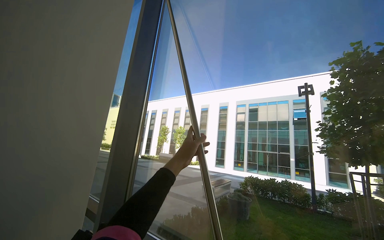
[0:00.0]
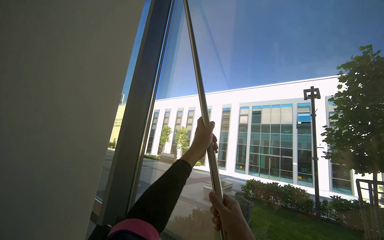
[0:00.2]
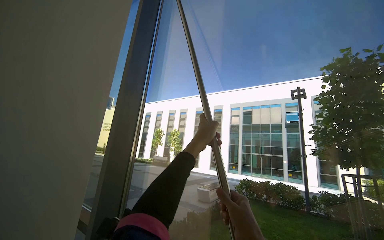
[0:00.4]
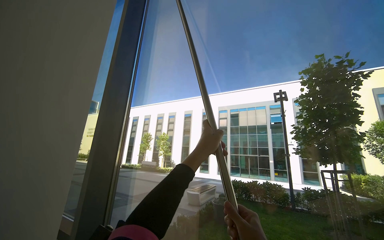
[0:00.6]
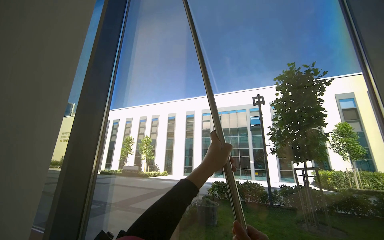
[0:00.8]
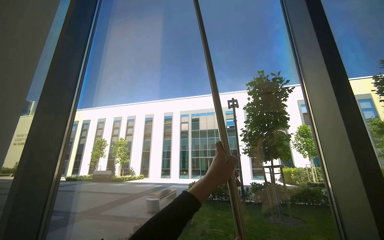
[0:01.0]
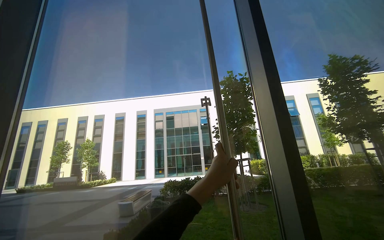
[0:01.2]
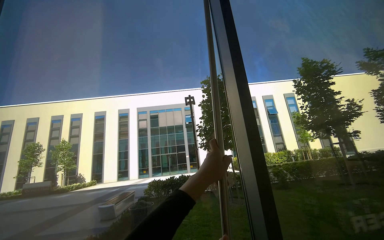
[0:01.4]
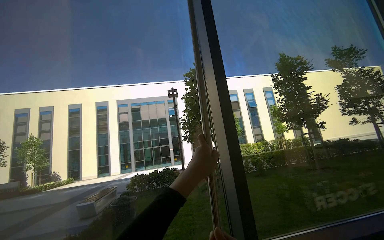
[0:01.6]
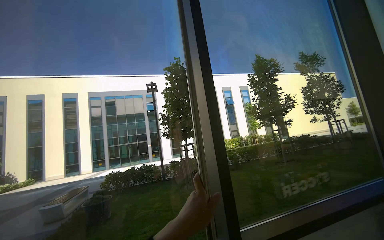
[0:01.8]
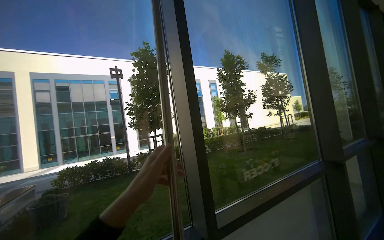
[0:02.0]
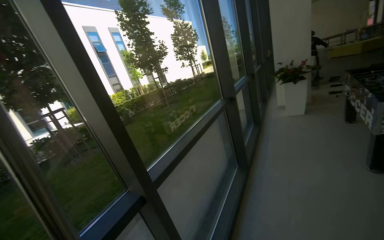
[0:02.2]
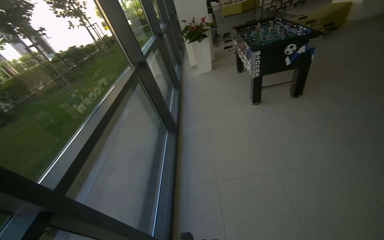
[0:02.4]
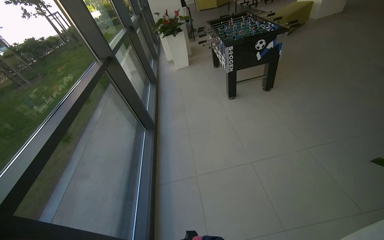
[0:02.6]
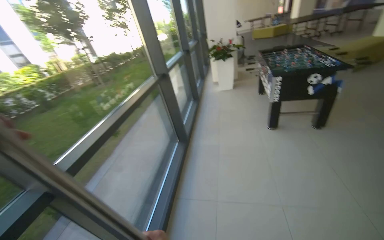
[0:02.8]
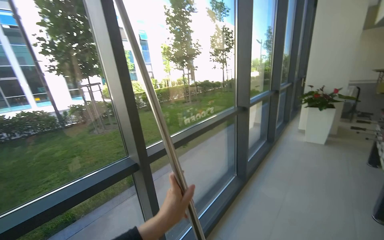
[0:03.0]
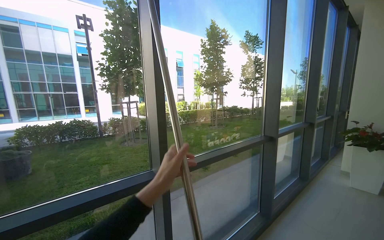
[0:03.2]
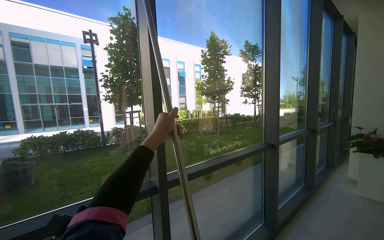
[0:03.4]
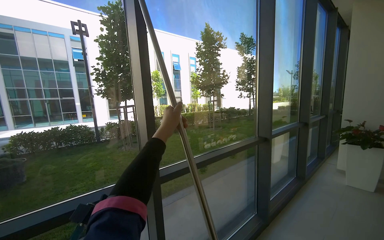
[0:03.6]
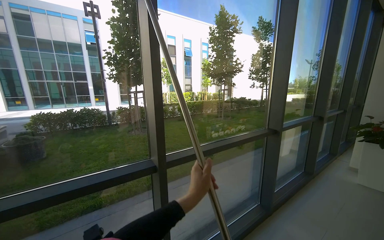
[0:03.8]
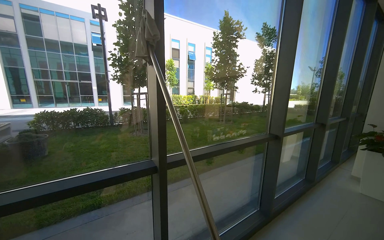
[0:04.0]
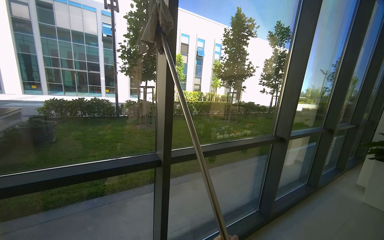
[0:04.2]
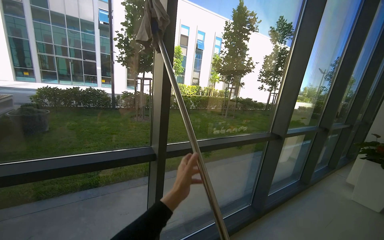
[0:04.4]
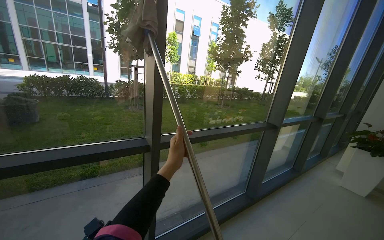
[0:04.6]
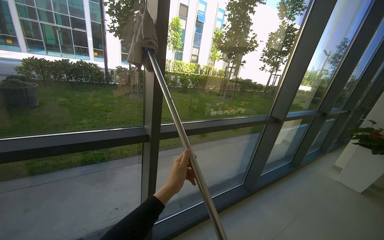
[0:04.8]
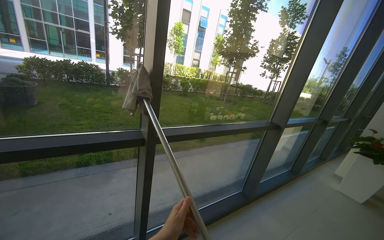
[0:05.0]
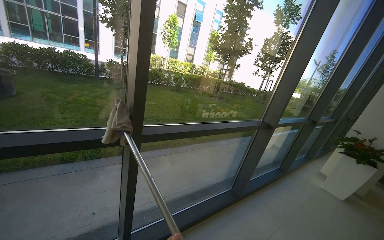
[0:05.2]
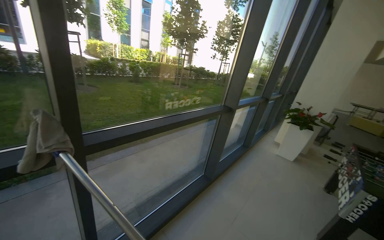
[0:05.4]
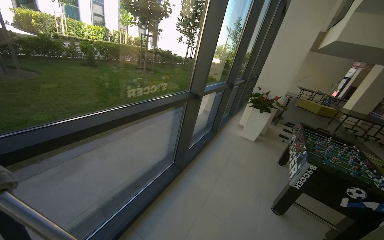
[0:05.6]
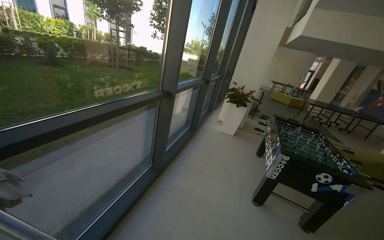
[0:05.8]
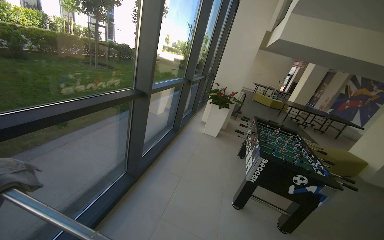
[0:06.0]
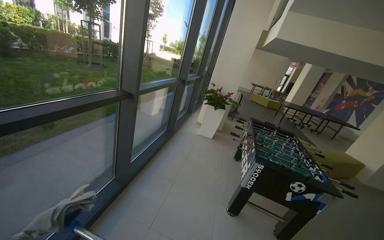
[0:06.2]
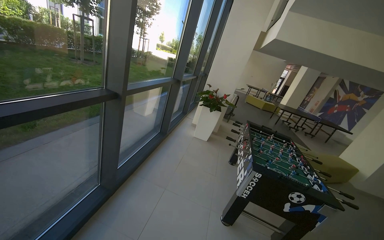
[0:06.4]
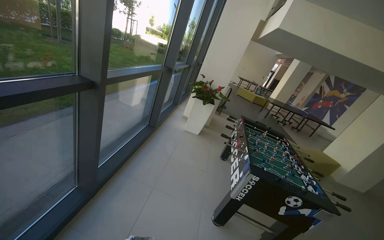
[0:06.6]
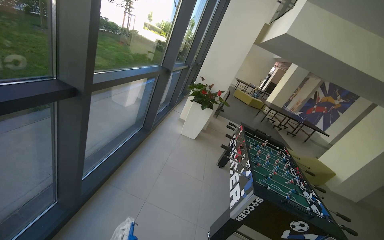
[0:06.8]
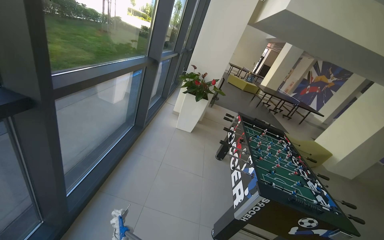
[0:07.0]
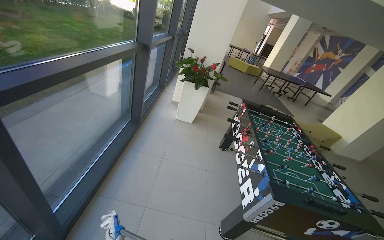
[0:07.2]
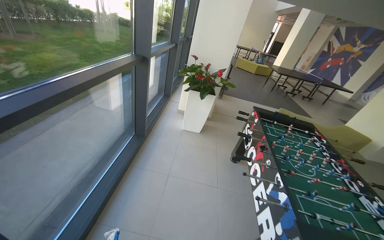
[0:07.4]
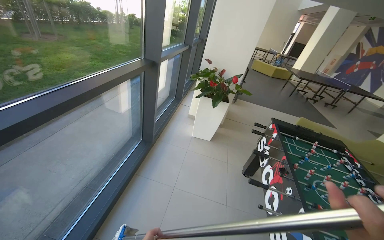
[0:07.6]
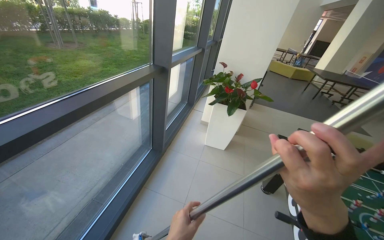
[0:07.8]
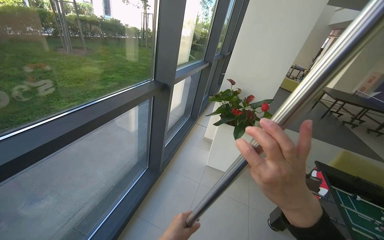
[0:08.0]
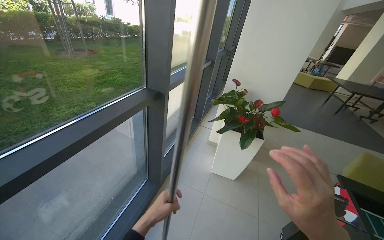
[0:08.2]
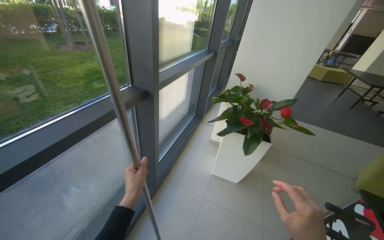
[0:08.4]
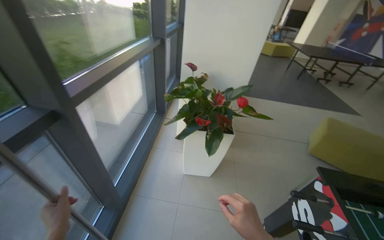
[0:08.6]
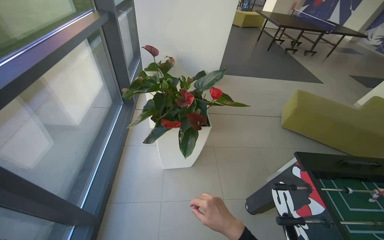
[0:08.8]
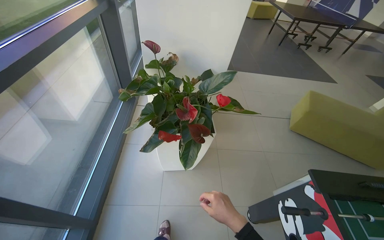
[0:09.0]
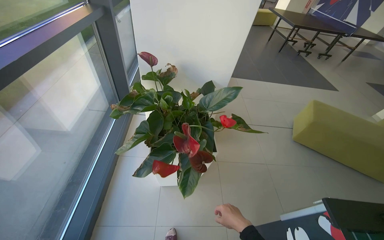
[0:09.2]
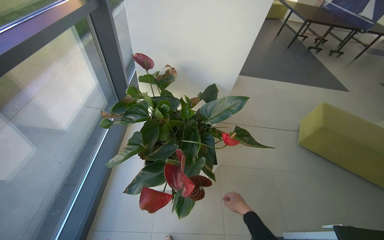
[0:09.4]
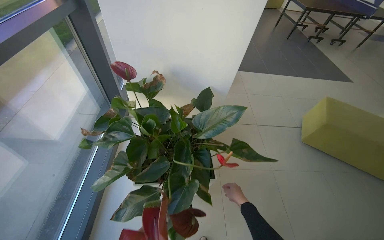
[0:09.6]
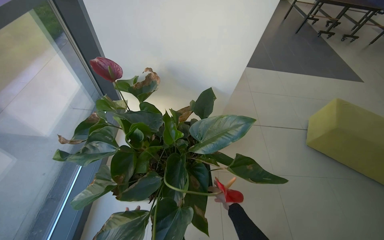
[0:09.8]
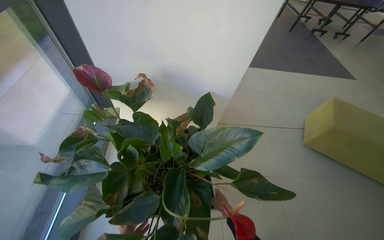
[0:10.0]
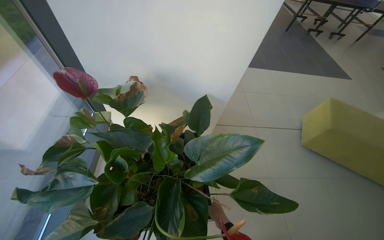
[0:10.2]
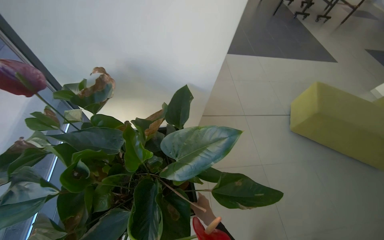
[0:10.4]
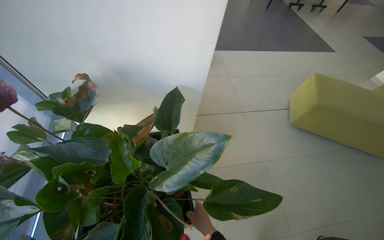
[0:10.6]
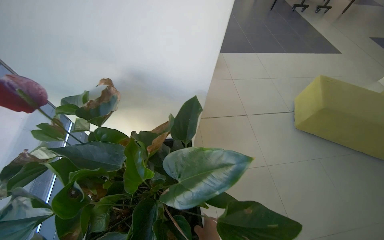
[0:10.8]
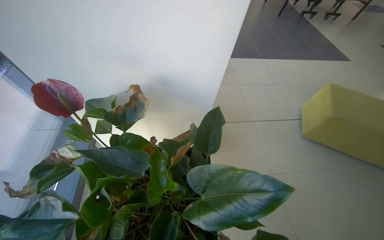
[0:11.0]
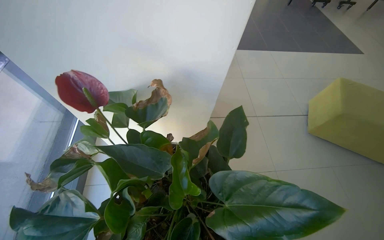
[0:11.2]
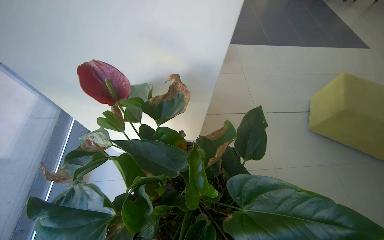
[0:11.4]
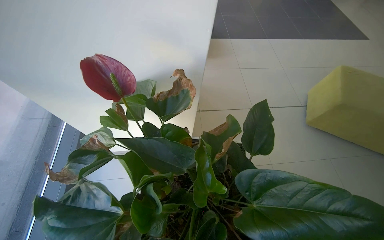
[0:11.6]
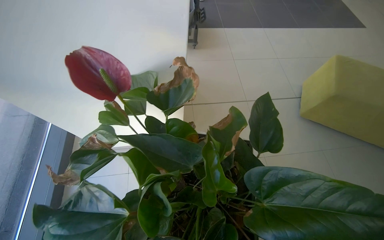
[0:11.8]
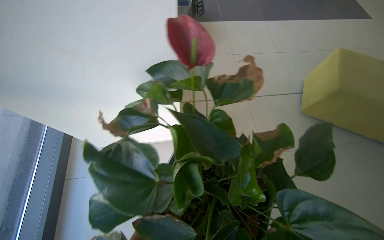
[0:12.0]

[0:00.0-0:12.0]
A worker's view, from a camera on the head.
Job: cleaning windows.
The whole recording: Wiping large windows. The worker wipes the large windows with a long-handled tool.
0:00.0 to 0:01.6: The view pans to the right by roughly 45 degrees.
0:01.6 to 0:03.0: The view pans to the right by roughly 45 degrees. The camera pitches downward, by some 20 degrees.
0:03.0 to 0:04.4: The head rotates about 20 degrees to the left.
0:04.4 to 0:06.0: The camera is carried about 50 cm. The view swings roughly 40 degrees to the right. The wearer looks approximately 20 degrees further downward.
0:06.0 to 0:07.6: The head travels approximately 1.5 m. The wearer looks about 15 degrees further downward.
0:07.6 to 0:09.0: The head travels roughly 1.5 m. The wearer looks about 15 degrees further downward.
0:09.0 to 0:10.4: The camera travels about 60 cm.
0:10.4 to 0:12.0: The head rotates some 20 degrees to the left.

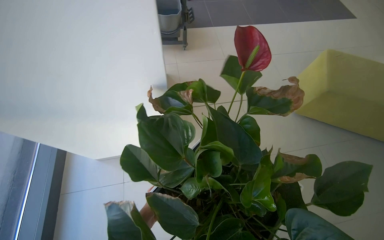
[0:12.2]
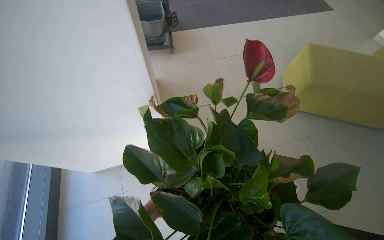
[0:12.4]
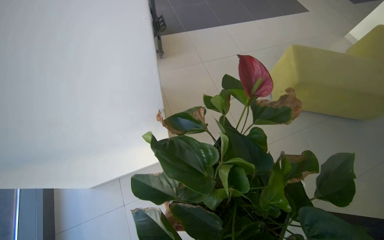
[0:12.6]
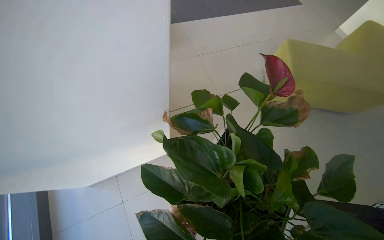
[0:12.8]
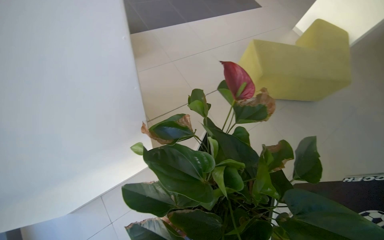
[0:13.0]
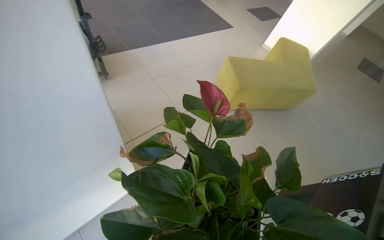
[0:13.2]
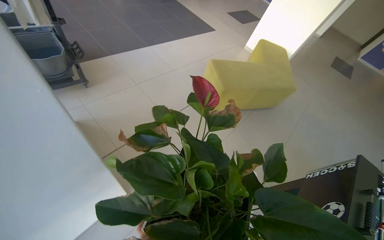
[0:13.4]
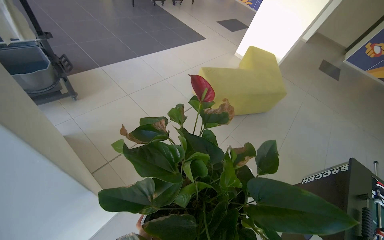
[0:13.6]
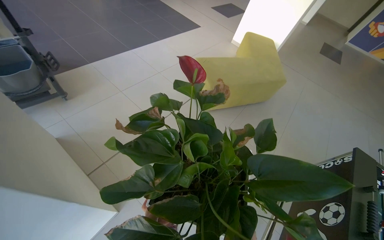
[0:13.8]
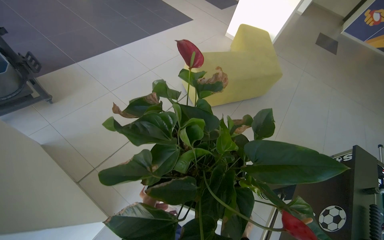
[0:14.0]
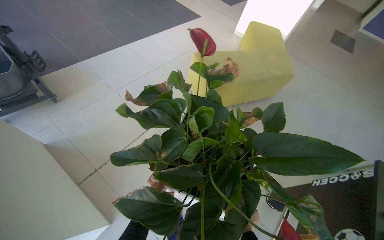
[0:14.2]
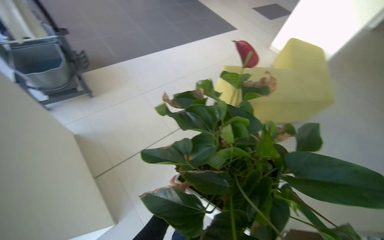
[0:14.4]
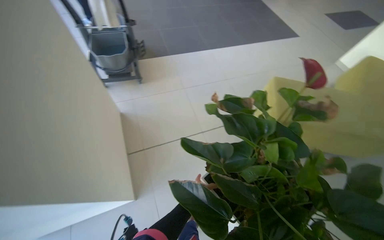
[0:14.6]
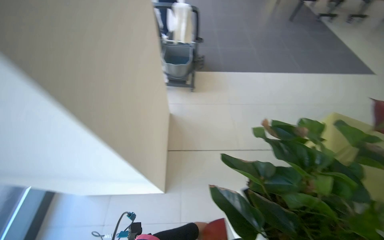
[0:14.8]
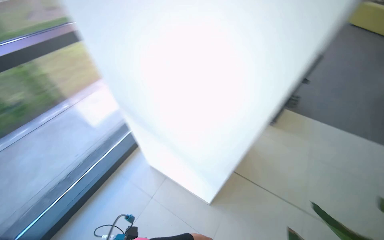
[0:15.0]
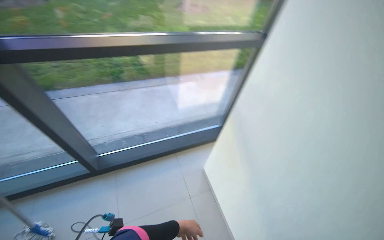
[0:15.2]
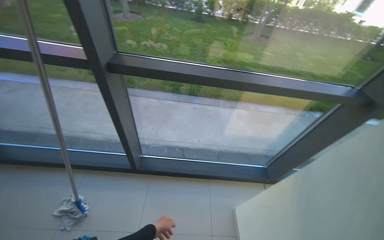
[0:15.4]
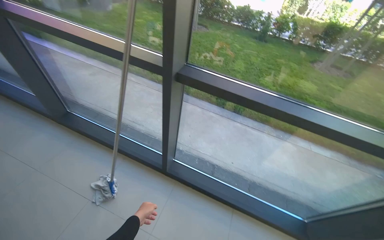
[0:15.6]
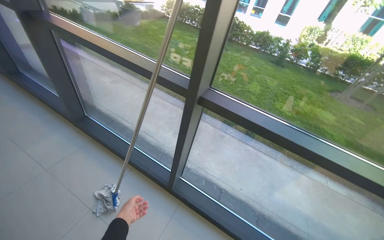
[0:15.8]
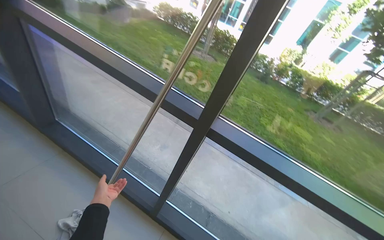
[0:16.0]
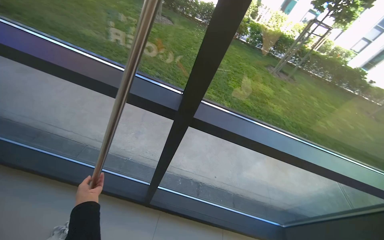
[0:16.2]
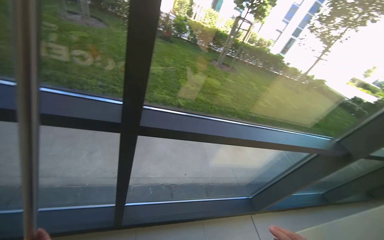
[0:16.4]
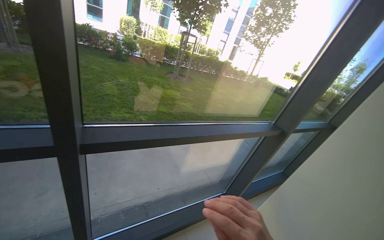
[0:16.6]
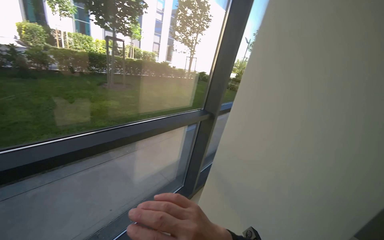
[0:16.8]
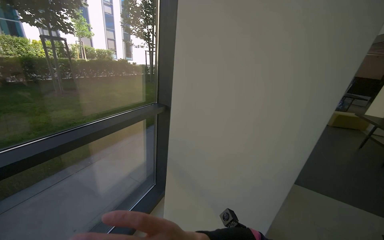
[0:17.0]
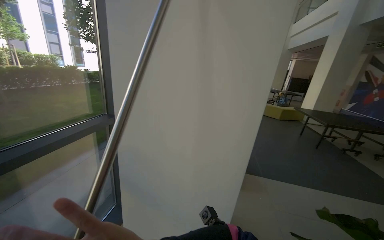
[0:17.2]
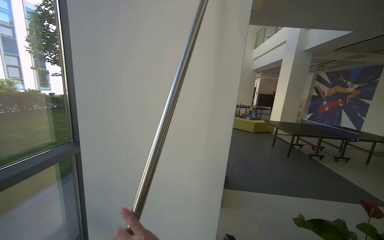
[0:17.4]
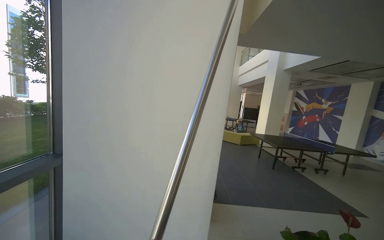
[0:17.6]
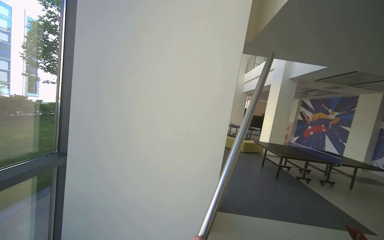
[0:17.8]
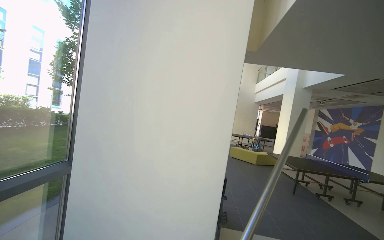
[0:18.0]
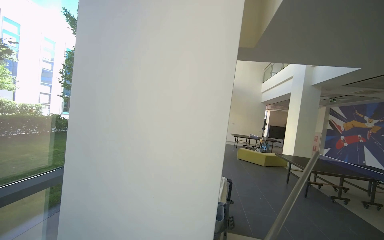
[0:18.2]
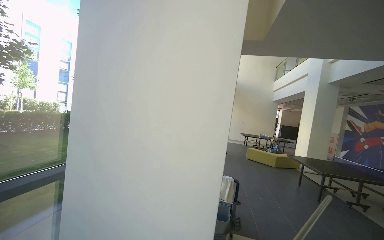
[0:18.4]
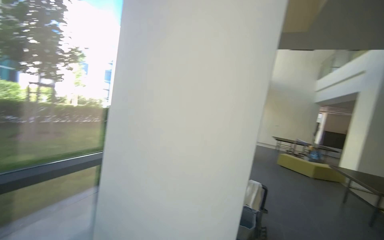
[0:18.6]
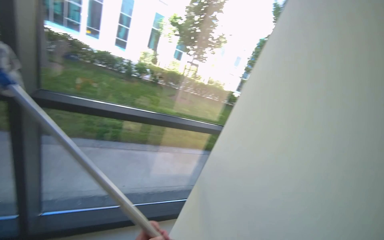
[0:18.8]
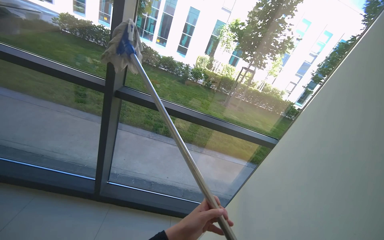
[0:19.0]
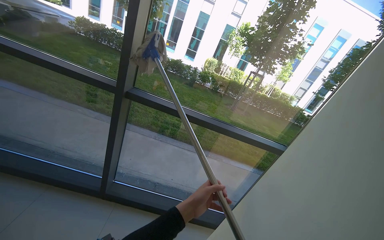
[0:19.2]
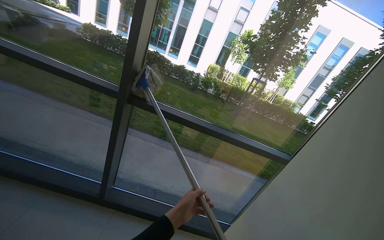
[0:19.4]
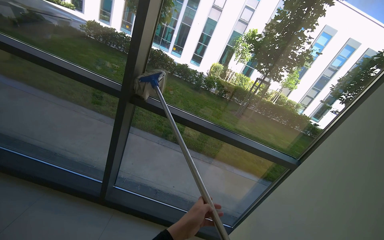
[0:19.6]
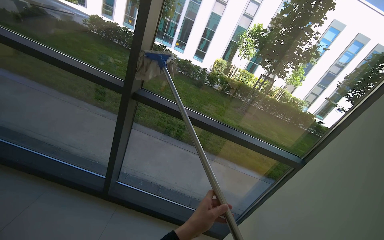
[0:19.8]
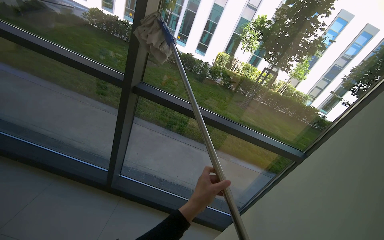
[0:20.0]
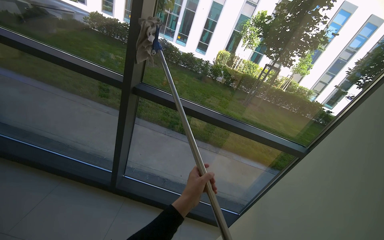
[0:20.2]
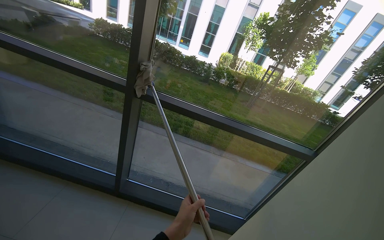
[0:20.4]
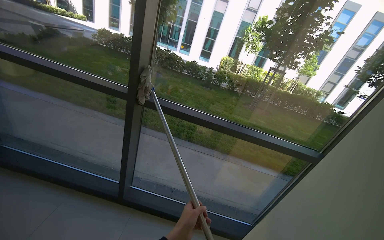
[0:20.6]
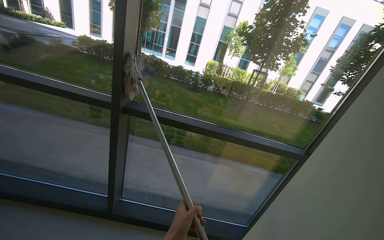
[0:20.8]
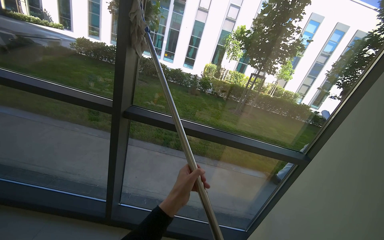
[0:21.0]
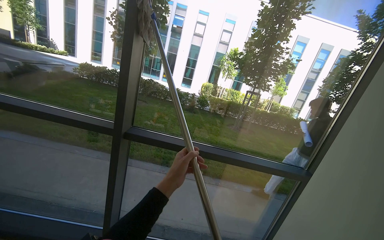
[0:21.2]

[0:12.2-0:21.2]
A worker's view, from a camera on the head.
Job: cleaning windows.
The whole recording: Wiping large windows. The worker wipes the large windows with a long-handled tool.
0:12.2 to 0:13.8: The wearer's head swings approximately 40 degrees to the right.
0:13.8 to 0:15.2: The head travels about 70 cm. The wearer's head swings some 120 degrees to the left. The camera pitches upward, by about 20 degrees.
0:16.6 to 0:18.2: The camera is carried some 50 cm. The head rotates roughly 55 degrees to the right. The wearer looks roughly 20 degrees further upward.
0:18.2 to 0:19.8: The wearer looks some 75 degrees further to the left.
